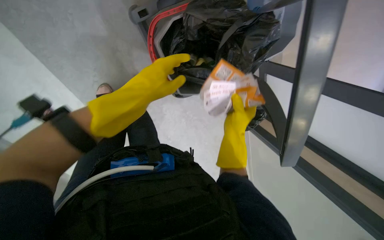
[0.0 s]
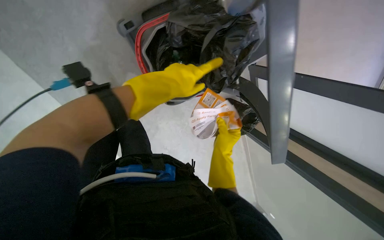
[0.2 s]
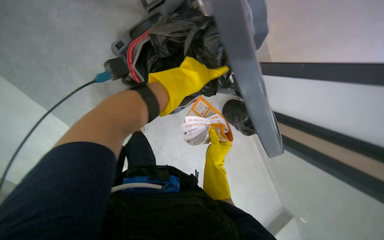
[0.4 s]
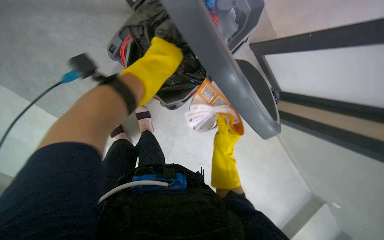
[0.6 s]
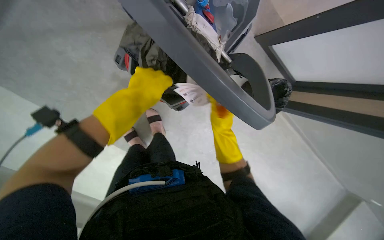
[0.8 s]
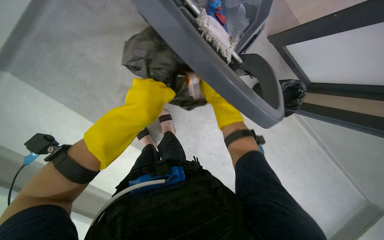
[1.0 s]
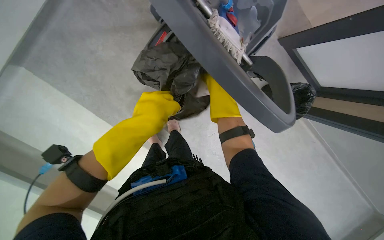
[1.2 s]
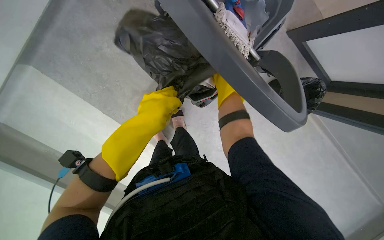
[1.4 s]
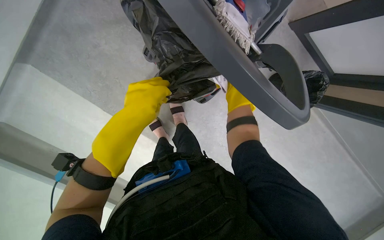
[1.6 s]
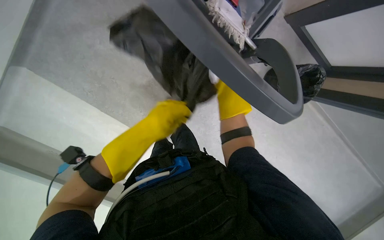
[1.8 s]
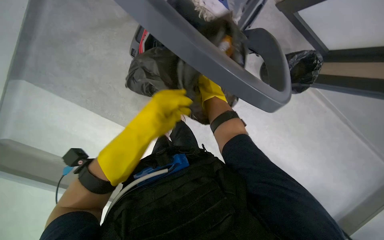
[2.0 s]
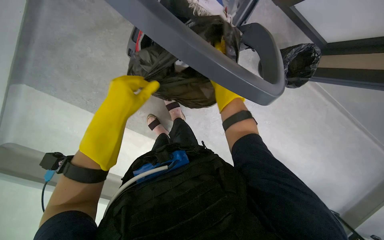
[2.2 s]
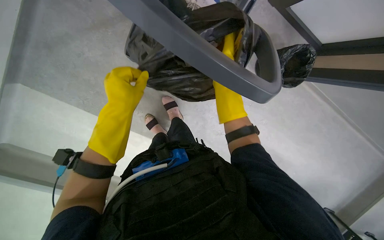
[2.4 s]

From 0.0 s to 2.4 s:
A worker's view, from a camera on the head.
Job: organizing items.
The whole recording: Collecting papers from desks. The worker collects papers and booklets from the classroom desks.
From 1.2 s to 2.4 s: The right hand is displaced nearer to the camera by about 15 cm.

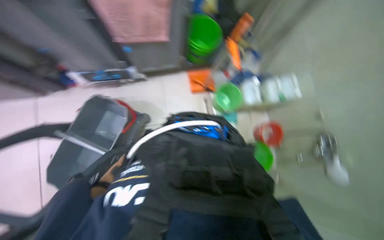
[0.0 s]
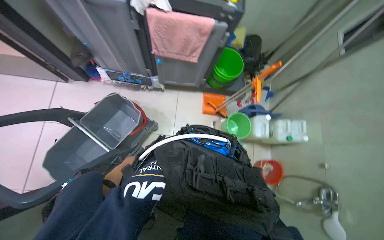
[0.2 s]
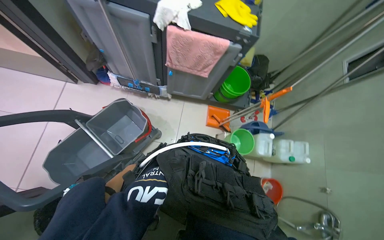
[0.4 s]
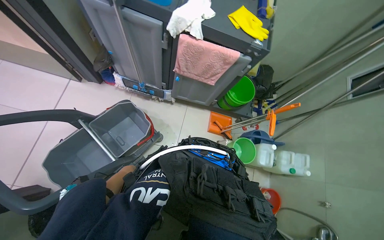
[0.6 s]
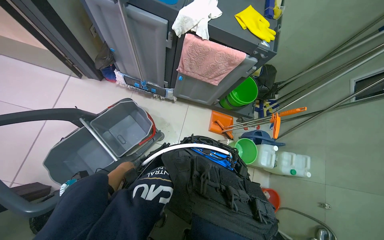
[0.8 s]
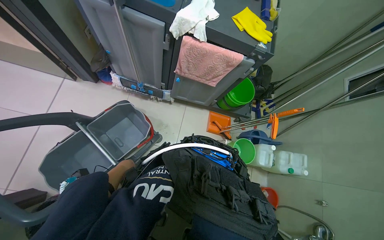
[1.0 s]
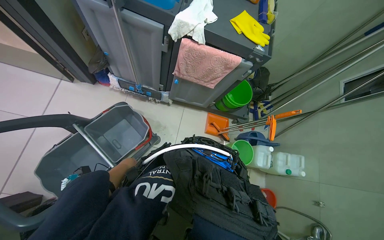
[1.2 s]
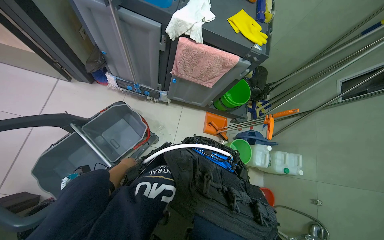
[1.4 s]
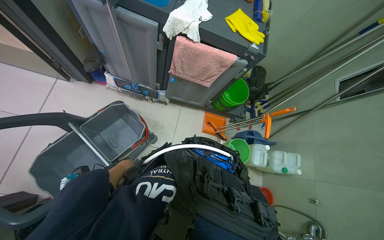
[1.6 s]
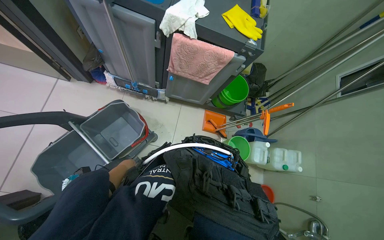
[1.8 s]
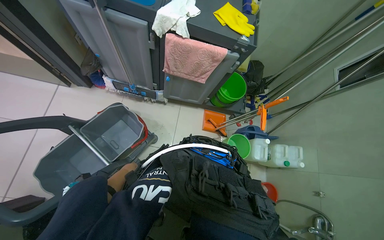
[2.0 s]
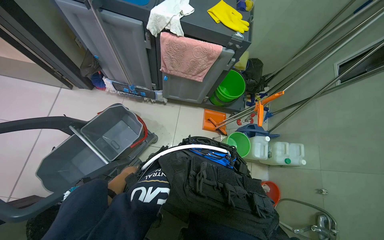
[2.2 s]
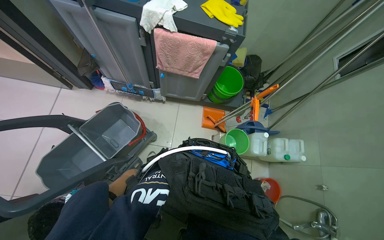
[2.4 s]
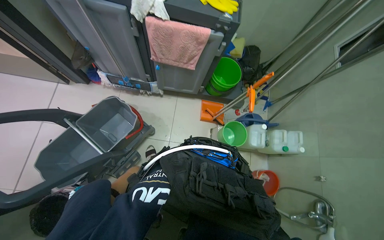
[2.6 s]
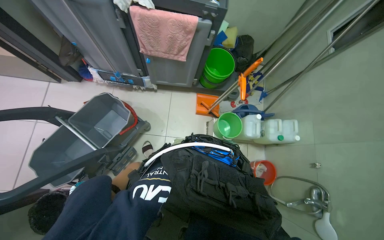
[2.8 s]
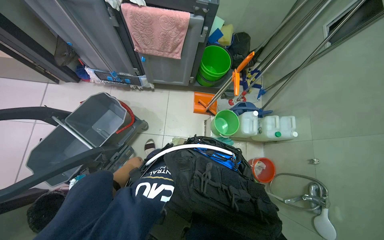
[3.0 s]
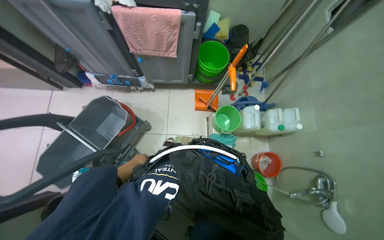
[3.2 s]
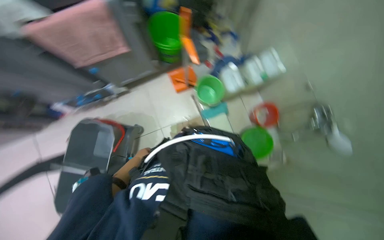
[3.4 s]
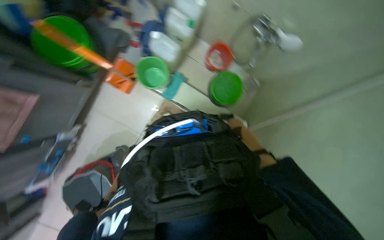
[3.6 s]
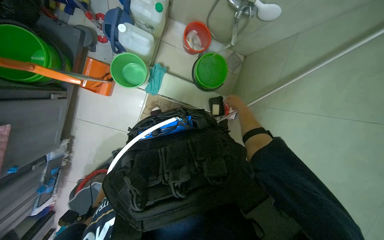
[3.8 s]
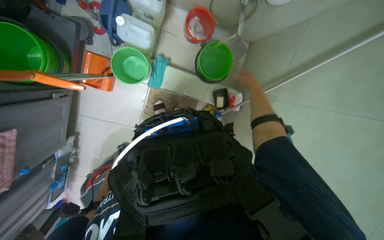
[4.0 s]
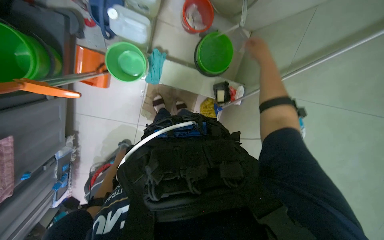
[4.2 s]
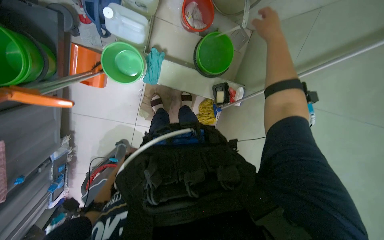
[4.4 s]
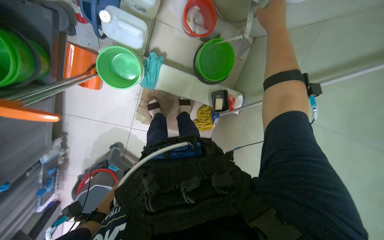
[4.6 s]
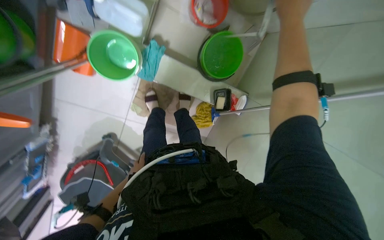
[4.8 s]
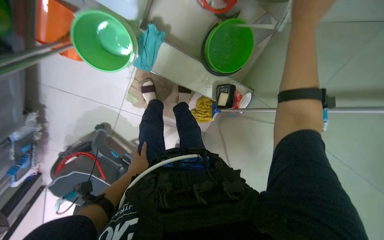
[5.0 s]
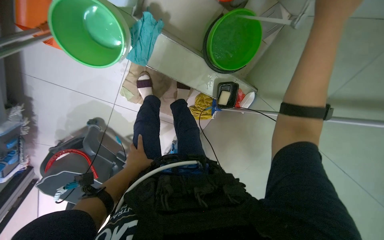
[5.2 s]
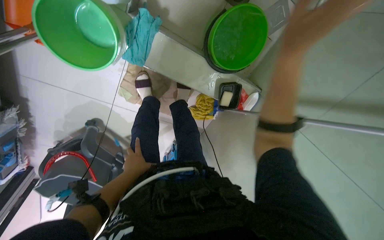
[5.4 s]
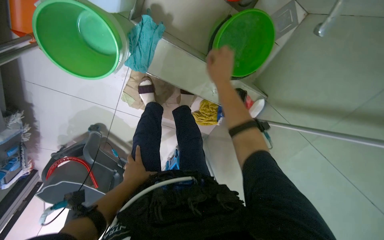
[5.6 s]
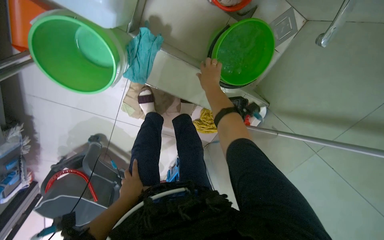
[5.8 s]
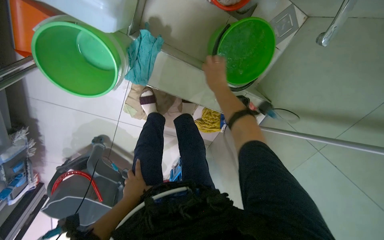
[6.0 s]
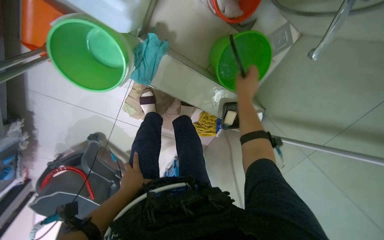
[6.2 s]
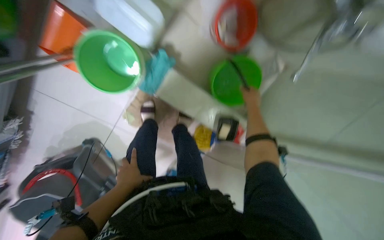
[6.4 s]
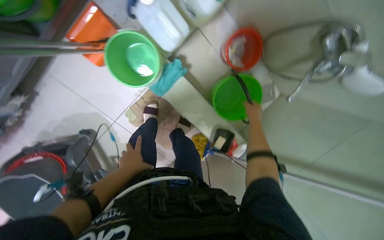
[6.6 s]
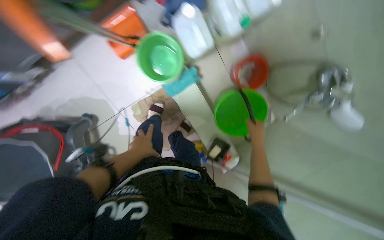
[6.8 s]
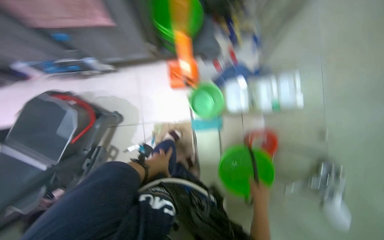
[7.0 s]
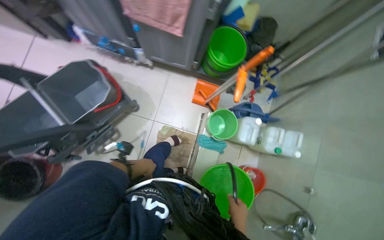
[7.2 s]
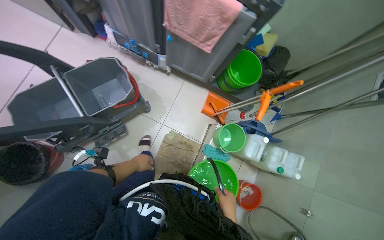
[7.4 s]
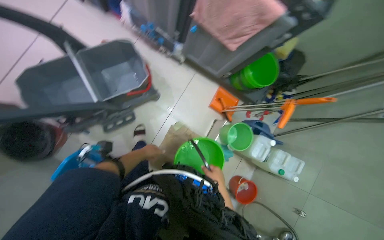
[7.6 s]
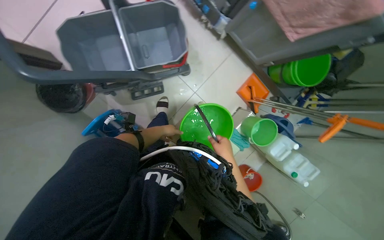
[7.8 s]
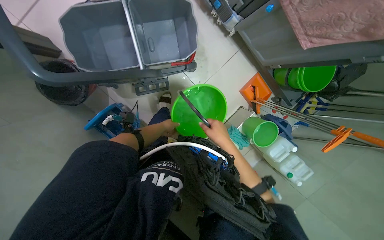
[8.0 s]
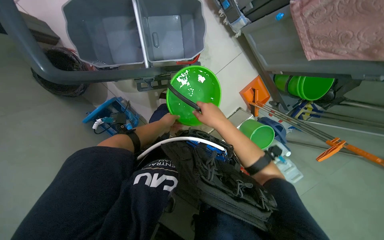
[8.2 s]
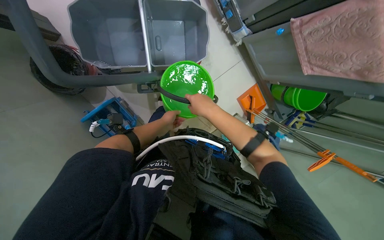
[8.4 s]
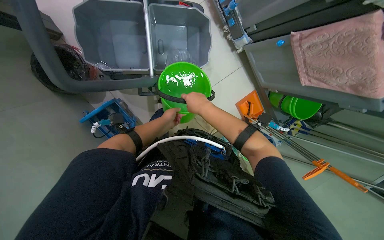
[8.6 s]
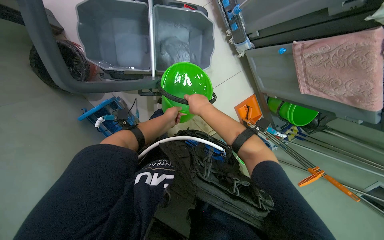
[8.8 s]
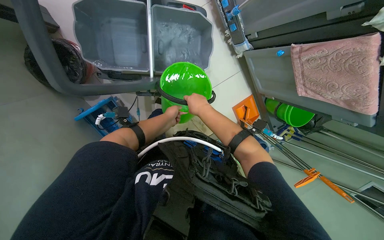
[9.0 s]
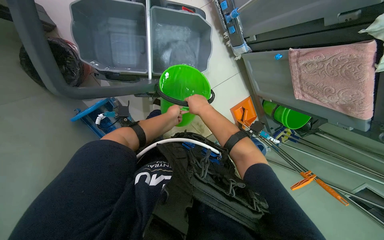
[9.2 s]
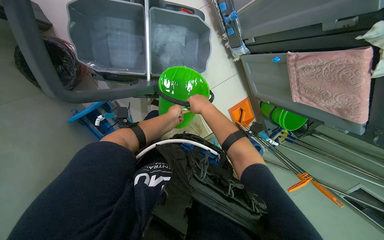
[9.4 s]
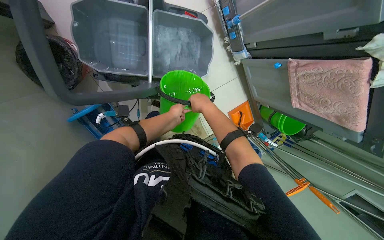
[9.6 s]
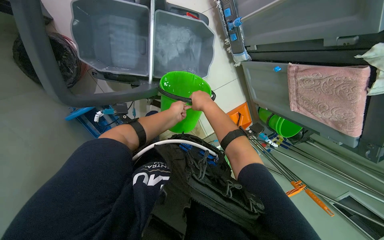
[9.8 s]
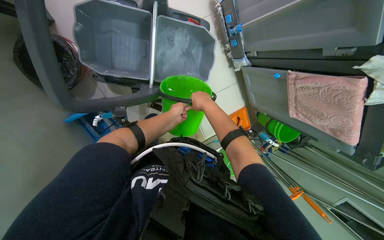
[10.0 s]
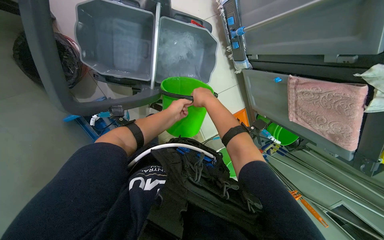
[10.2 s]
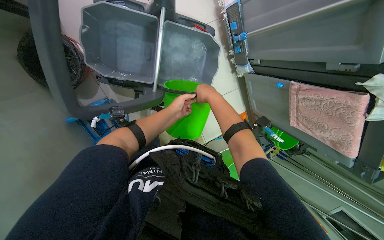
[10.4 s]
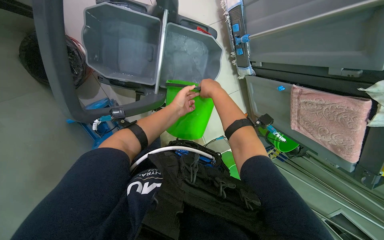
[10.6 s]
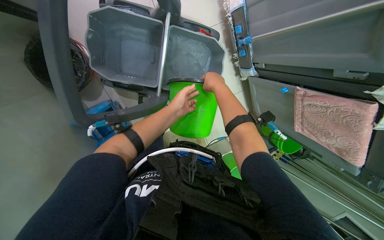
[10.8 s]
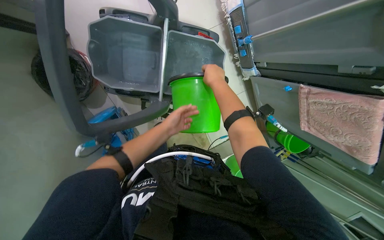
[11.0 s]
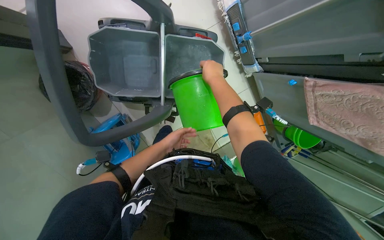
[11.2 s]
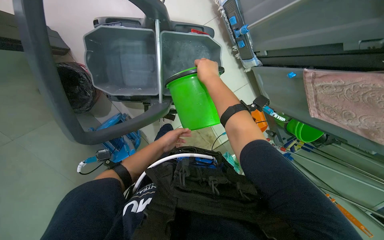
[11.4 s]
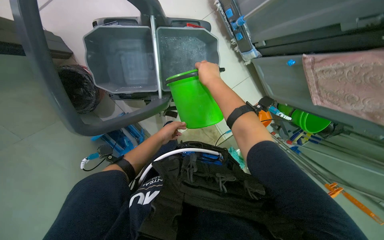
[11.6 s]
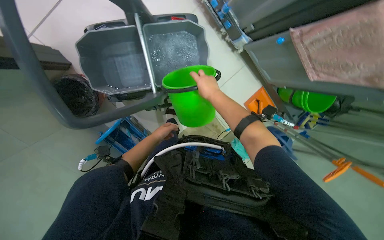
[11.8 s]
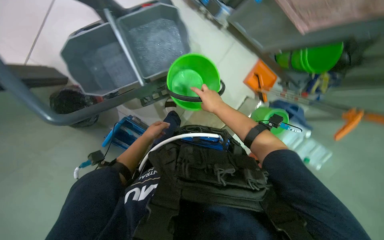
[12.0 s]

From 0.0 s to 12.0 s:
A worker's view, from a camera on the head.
Job: preparing cleaning supplies.
The whole recording: Preparing cleaning supplies. The worker gathers and organizes various cleaning tools and fills a bucket with water.
From 3.0 s to 4.4 s: The camera pitches downward, by about 35 degrees. Everything in view rotates approximately 80 degrees counterclockwise.
From 4.4 s to 6.0 s: The wearer moves about 50 cm. The camera pitches downward, by approximately 15 degrees.
From 6.0 s to 7.6 s: The camera travels approximately 80 cm. The view swings approximately 20 degrees to the right. The view tips upward by some 40 degrees. Everything in view rotates roughly 90 degrees clockwise.
From 7.6 s to 9.0 s: The camera pitches downward, by about 15 degrees. The scene rotates clockwise by approximately 25 degrees.
From 9.0 s to 10.4 s: The right hand is displaced up the picture by about 15 cm.
From 10.4 s to 12.0 s: The camera sweeps to the left, by roughly 15 degrees. Everything in view rotates approximately 30 degrees counterclockwise. The left hand shifts roughly 20 cm down the picture and to the left. The right hand heads down the picture, covering about 25 cm.

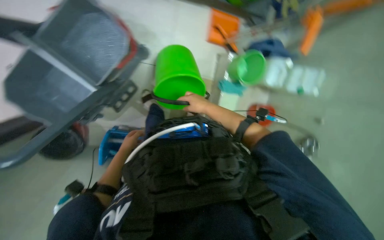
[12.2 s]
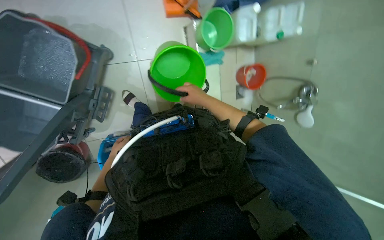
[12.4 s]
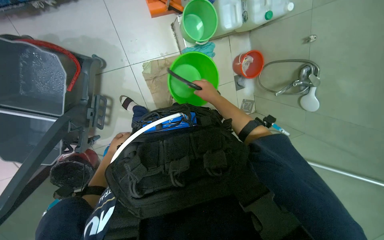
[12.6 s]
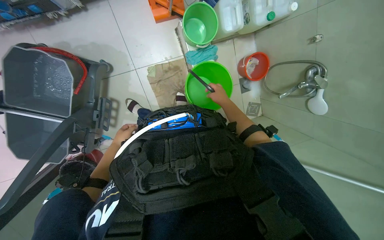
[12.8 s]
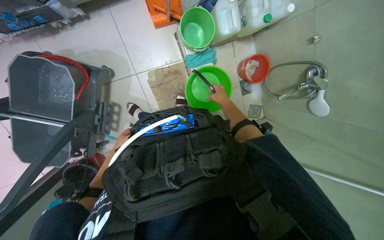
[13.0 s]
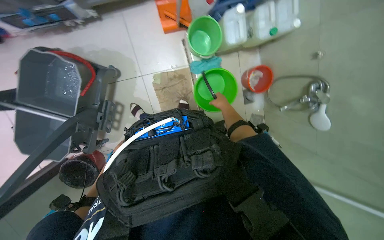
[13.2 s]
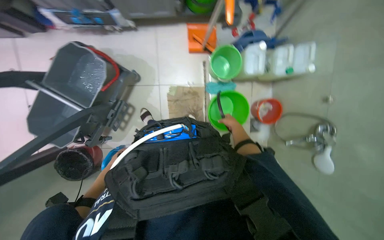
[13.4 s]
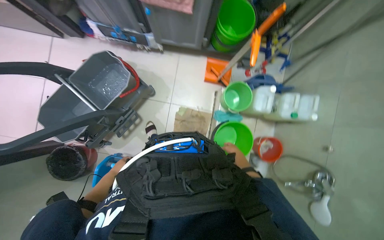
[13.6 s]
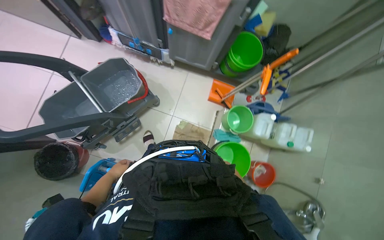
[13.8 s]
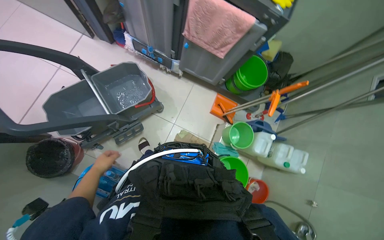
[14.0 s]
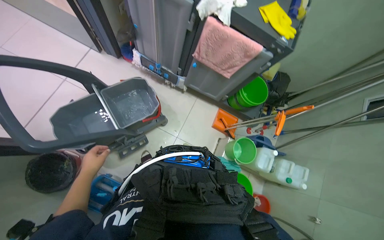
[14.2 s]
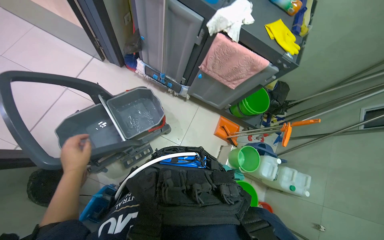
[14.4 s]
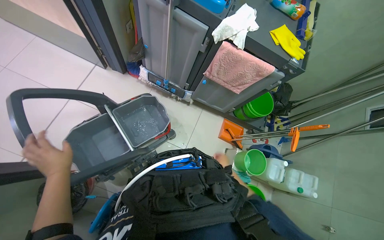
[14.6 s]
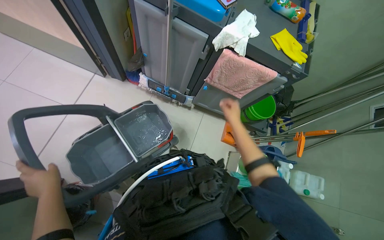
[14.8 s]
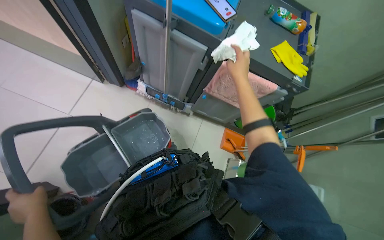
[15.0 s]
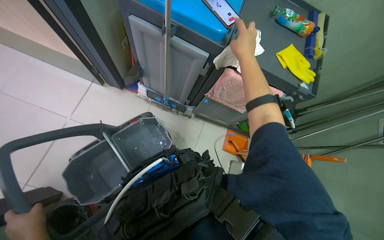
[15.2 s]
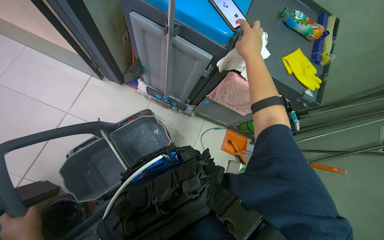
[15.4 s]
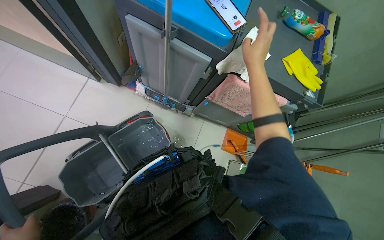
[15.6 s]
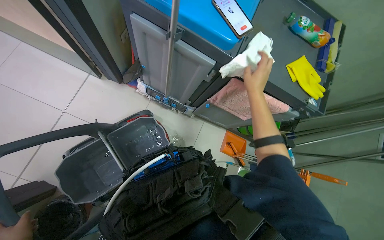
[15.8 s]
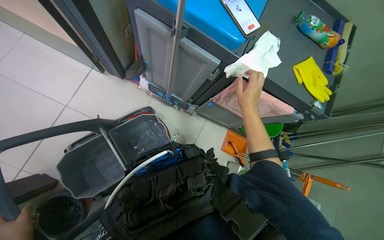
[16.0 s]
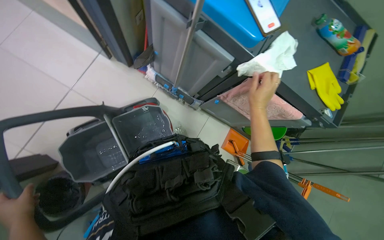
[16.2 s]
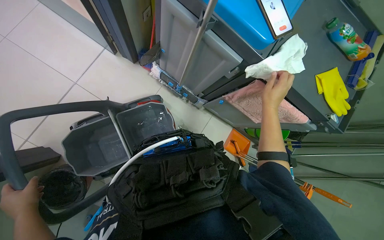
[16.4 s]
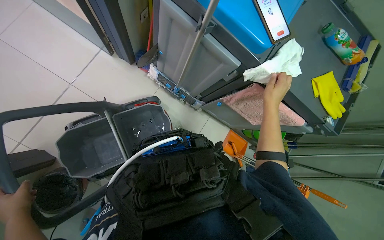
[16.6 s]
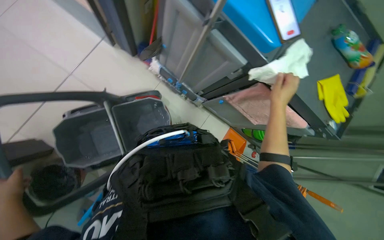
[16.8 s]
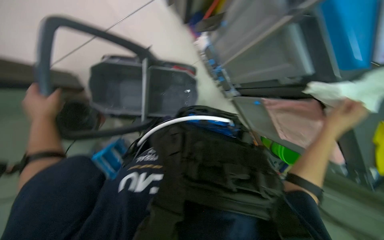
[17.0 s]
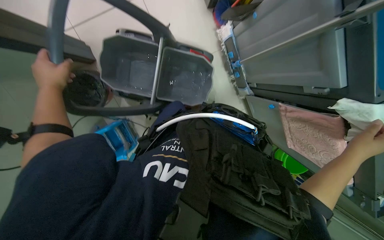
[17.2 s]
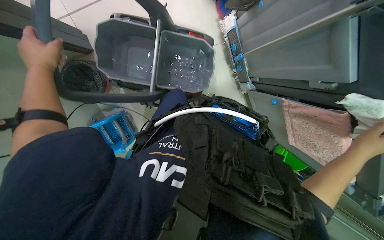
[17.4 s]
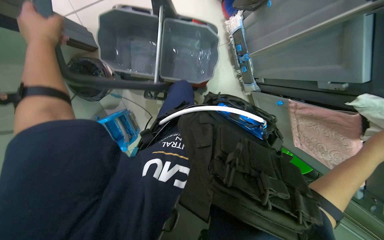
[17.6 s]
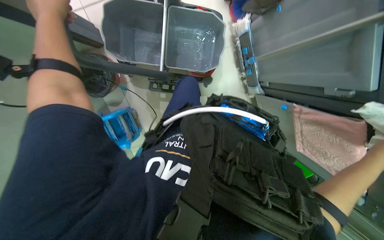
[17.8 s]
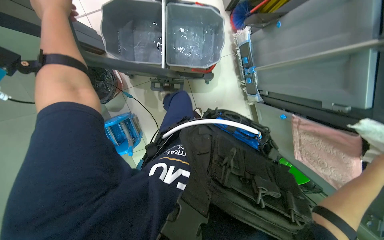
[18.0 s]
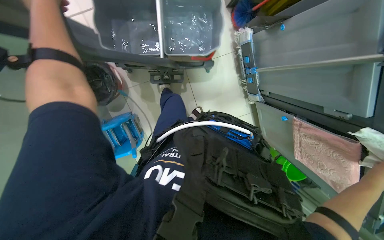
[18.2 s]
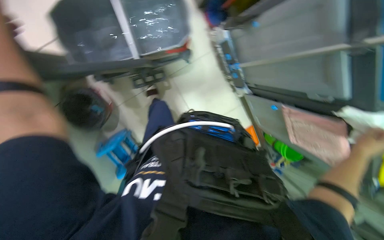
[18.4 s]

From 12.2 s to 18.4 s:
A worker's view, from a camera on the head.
Job: preparing cleaning supplies.
The whole recording: Preparing cleaning supplies. The worker gathers and organizes various cleaning tools and fills a bucket with water.
From 12.2 s to 13.8 s: The view tilts roughly 25 degrees upward.
From 13.8 s to 15.4 s: The camera travels approximately 50 cm.
From 15.4 s to 16.8 s: The right hand is displaced farther from the camera by some 10 cm.
From 16.8 s to 18.4 s: The scene rotates clockwise by approximately 30 degrees.
